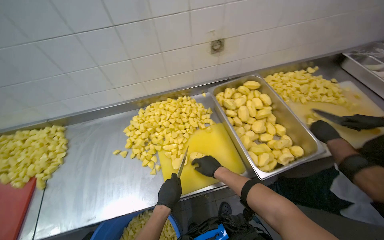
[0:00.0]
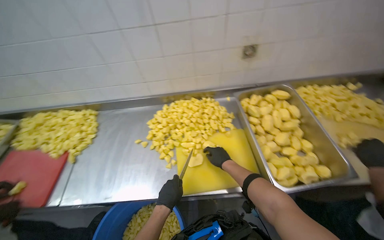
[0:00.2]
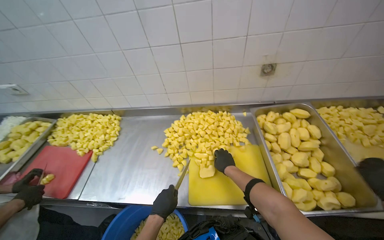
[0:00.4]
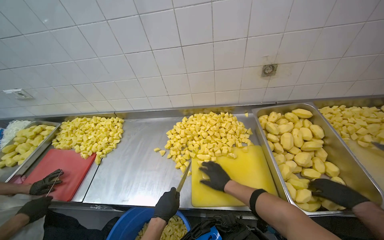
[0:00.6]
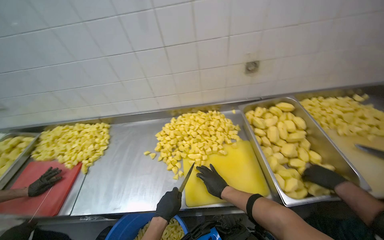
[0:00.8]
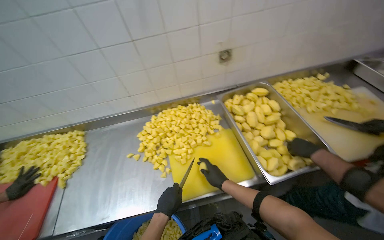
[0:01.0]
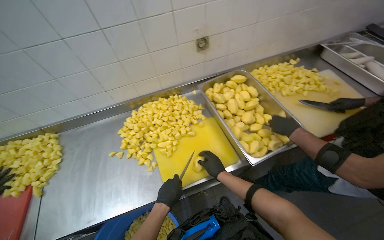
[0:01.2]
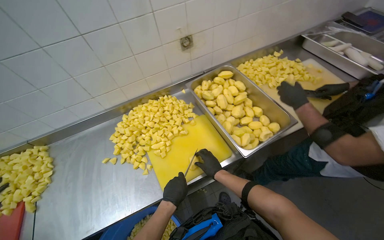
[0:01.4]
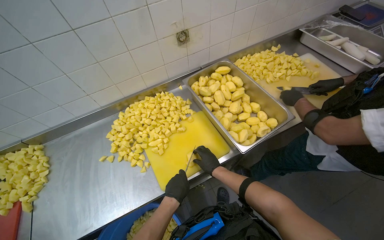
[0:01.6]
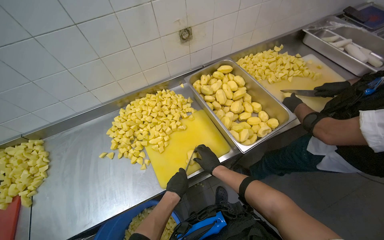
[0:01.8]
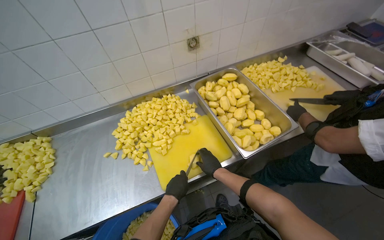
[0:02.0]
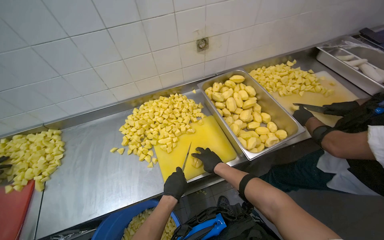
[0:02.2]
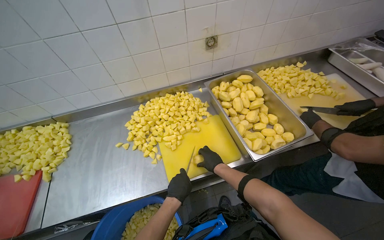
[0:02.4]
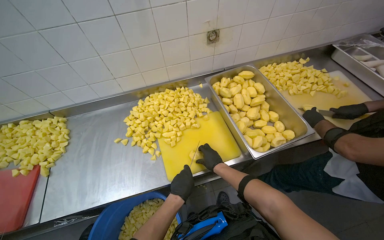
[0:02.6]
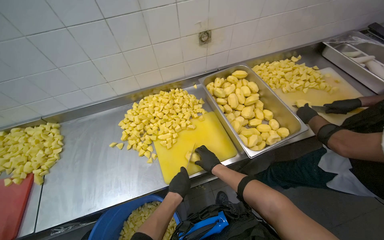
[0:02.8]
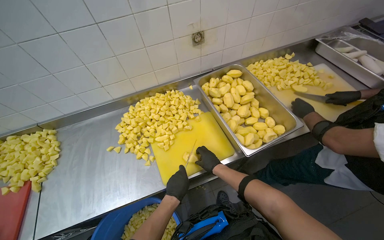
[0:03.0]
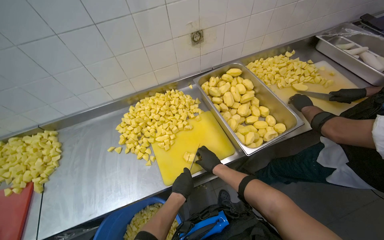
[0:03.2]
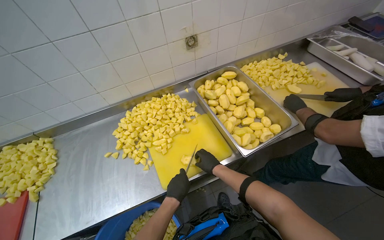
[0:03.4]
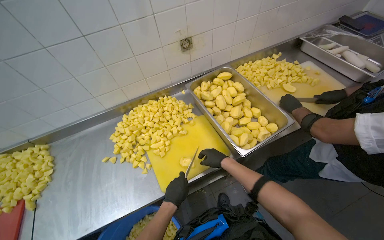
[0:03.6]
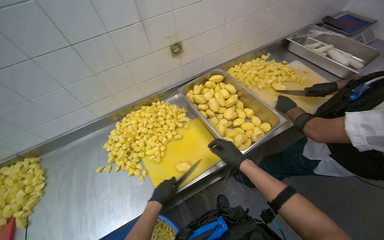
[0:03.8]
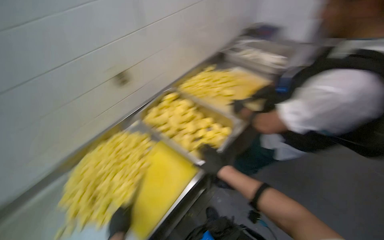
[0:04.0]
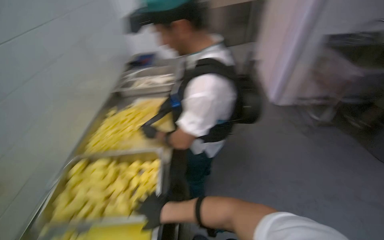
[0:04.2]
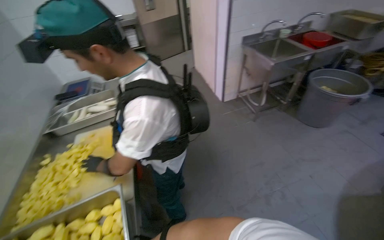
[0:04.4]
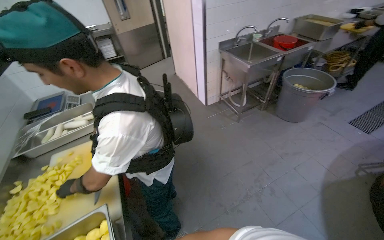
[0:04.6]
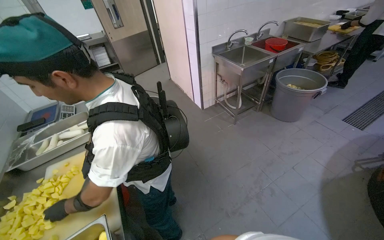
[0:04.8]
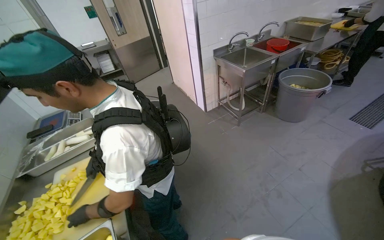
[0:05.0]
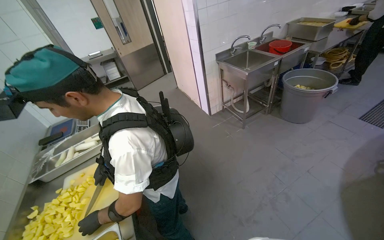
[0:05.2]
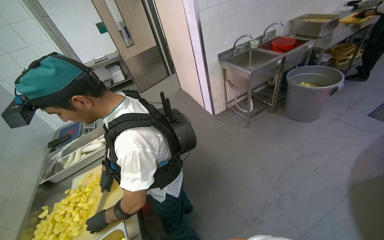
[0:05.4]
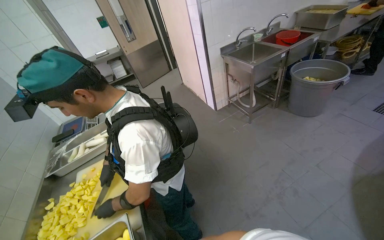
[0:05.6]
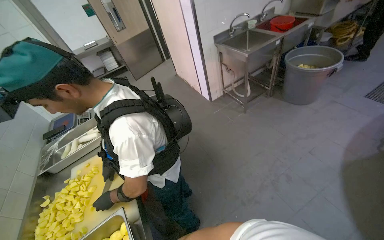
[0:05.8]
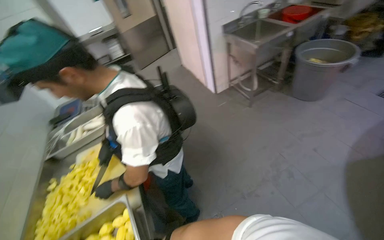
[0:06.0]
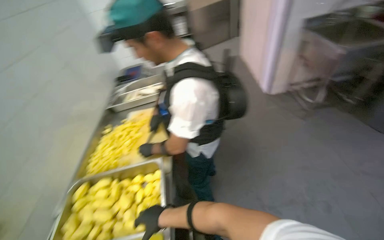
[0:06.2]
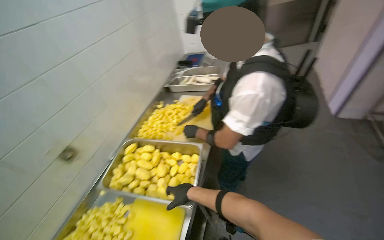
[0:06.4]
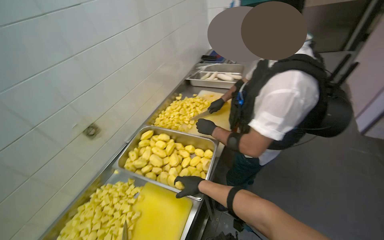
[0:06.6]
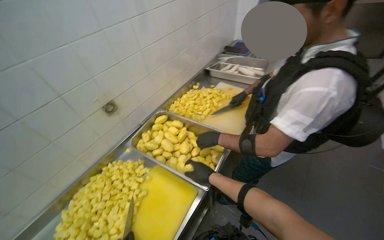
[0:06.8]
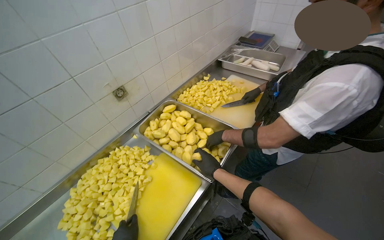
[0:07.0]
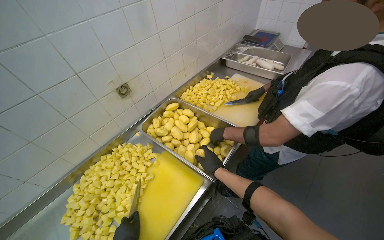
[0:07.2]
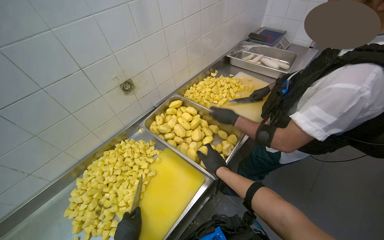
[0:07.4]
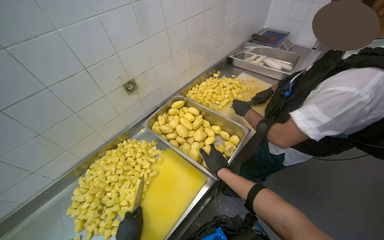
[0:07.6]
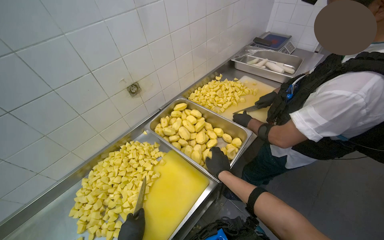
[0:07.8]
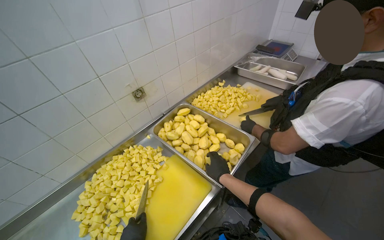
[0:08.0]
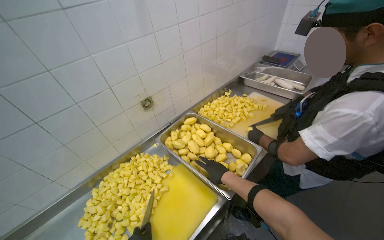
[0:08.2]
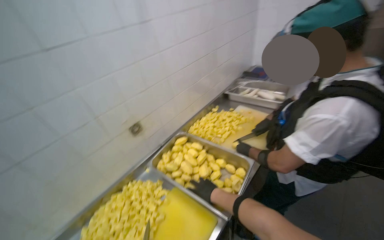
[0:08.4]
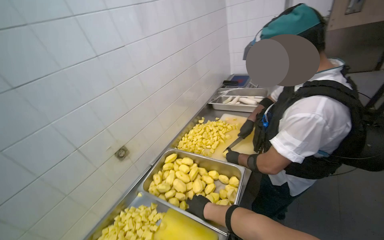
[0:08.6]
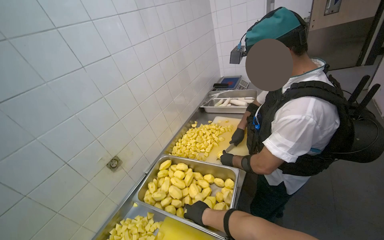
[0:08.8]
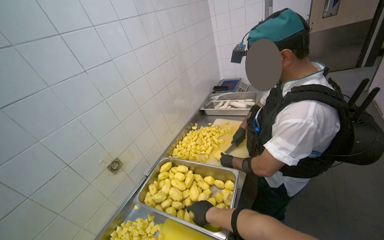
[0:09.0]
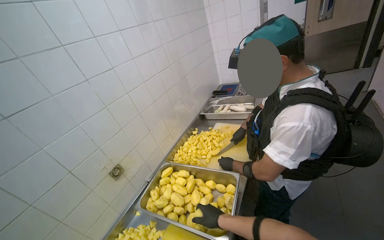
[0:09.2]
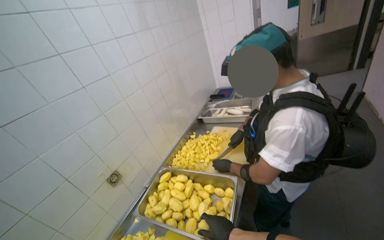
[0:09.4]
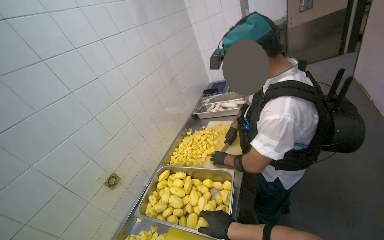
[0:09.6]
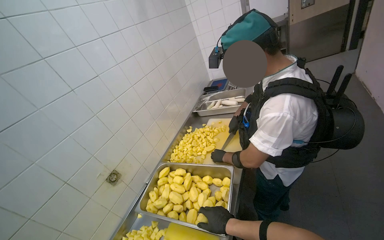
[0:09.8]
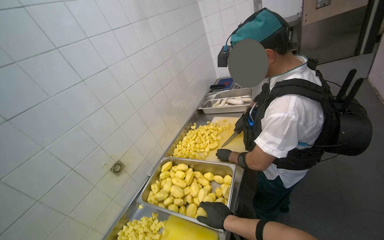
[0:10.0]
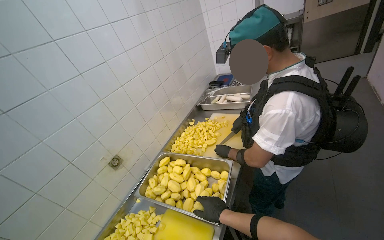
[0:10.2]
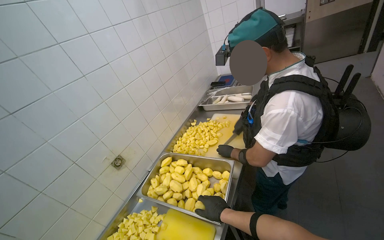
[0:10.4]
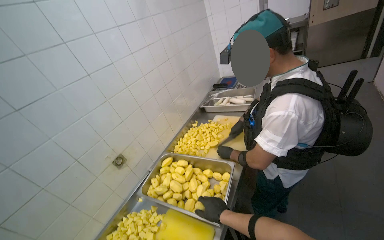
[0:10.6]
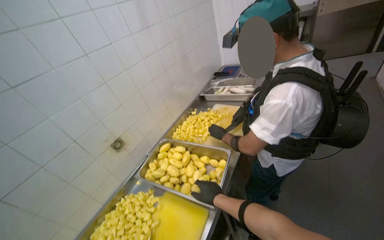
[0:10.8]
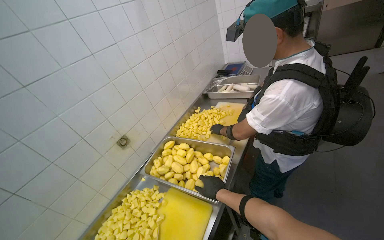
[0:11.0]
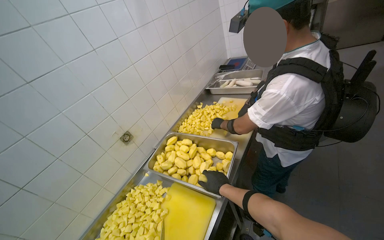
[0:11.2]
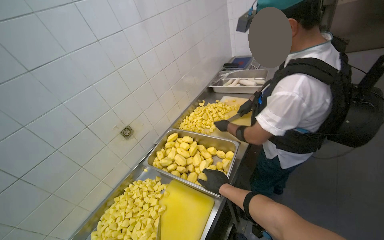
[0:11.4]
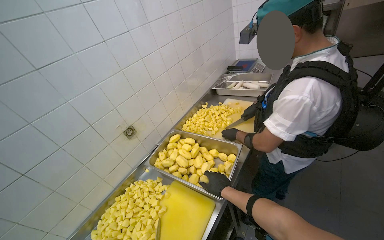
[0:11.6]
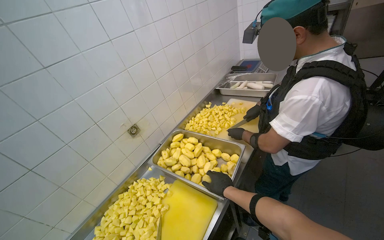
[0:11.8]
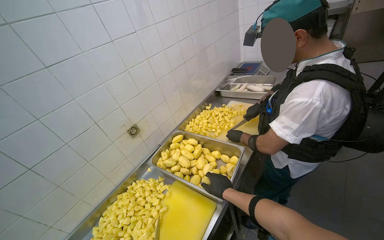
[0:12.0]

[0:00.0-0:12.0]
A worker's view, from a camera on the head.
Job: preparing food.
The whole recording: Cutting peeled potatoes into cubes. The worker continues cutting peeled potatoes into cubes on a yellow cutting board.
0:01.6 to 0:03.0: The hands are busy where they are.
0:03.0 to 0:04.4: The head turns to the right by approximately 90 degrees. The view tilts about 20 degrees upward.
0:06.0 to 0:07.6: The head turns to the left by roughly 70 degrees. The view tilts some 15 degrees downward.
0:07.6 to 0:09.0: The view tilts approximately 20 degrees upward.

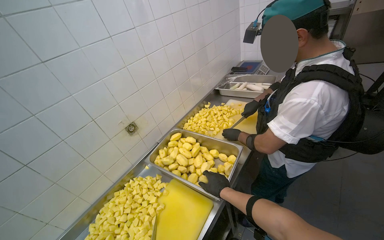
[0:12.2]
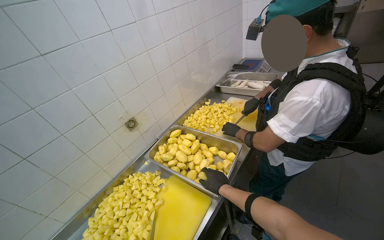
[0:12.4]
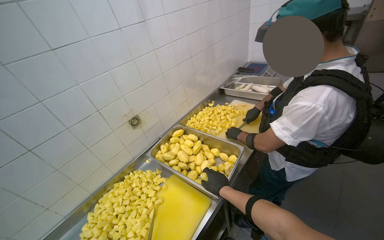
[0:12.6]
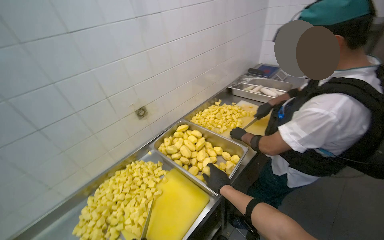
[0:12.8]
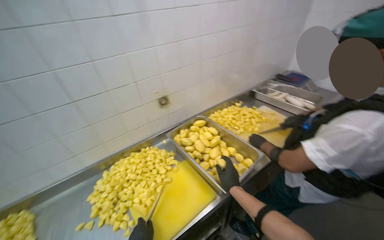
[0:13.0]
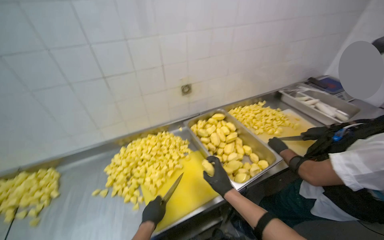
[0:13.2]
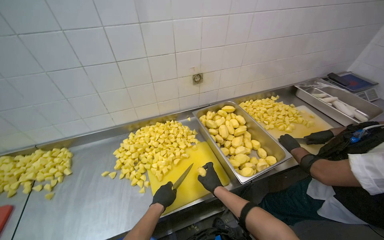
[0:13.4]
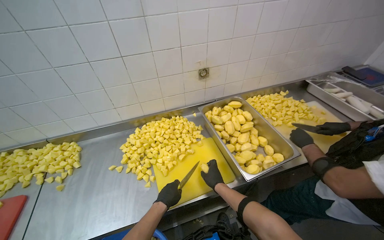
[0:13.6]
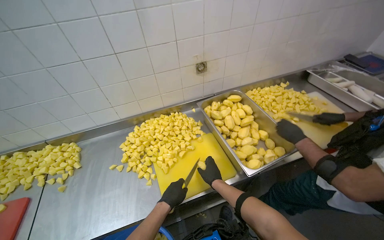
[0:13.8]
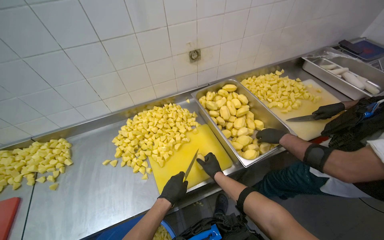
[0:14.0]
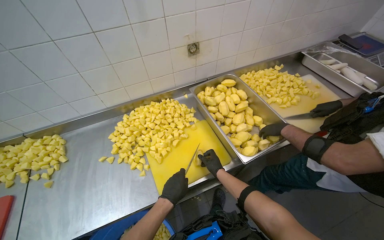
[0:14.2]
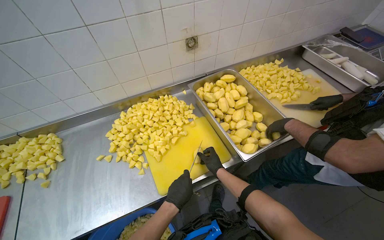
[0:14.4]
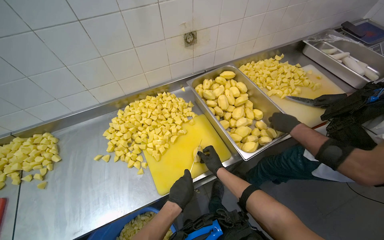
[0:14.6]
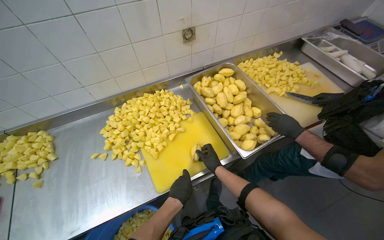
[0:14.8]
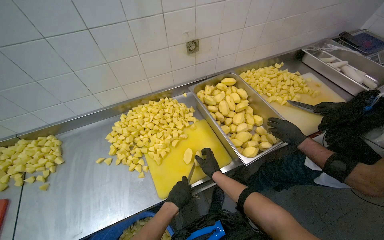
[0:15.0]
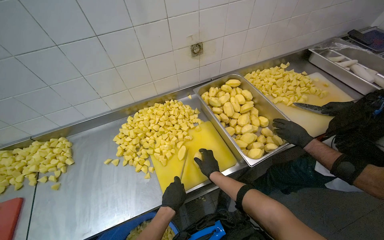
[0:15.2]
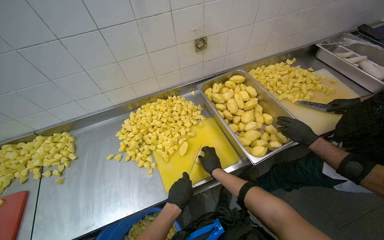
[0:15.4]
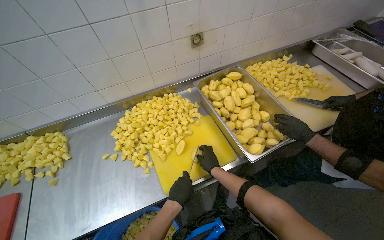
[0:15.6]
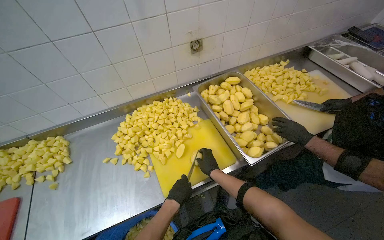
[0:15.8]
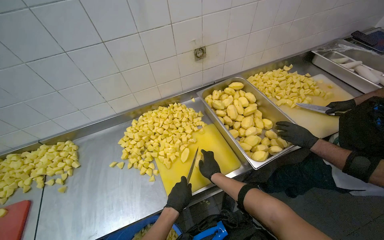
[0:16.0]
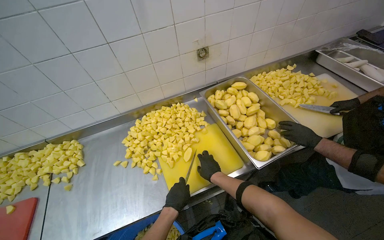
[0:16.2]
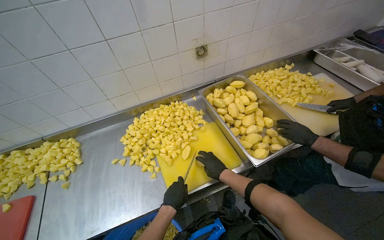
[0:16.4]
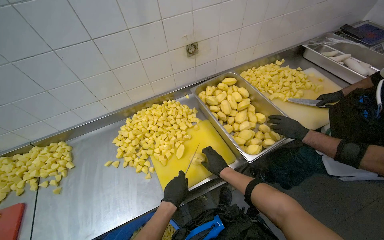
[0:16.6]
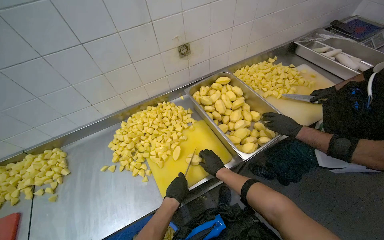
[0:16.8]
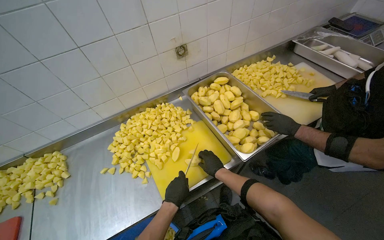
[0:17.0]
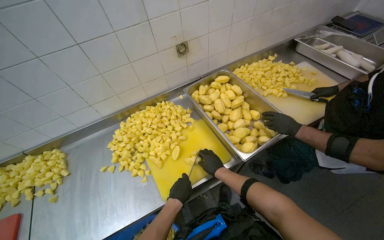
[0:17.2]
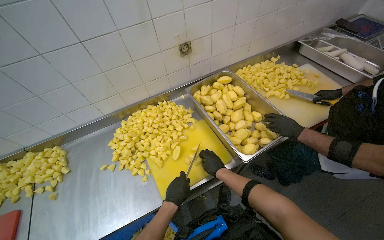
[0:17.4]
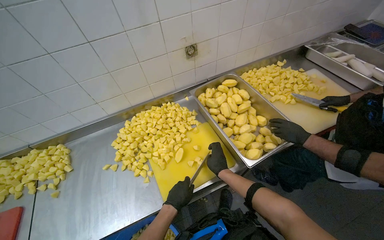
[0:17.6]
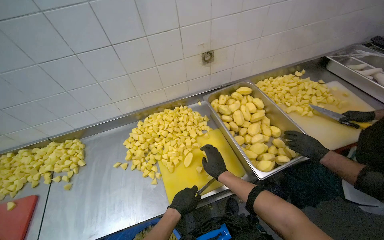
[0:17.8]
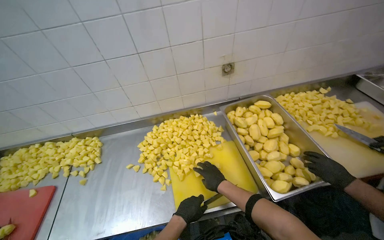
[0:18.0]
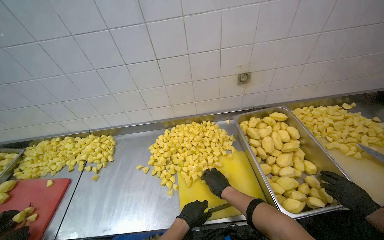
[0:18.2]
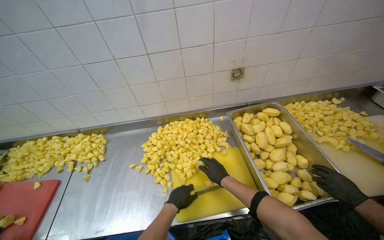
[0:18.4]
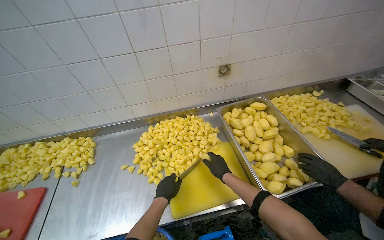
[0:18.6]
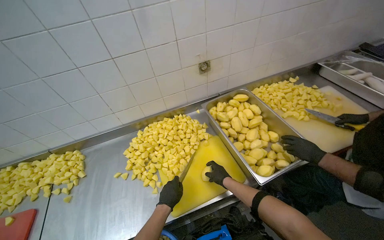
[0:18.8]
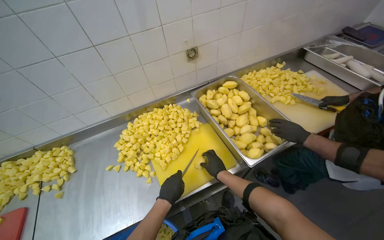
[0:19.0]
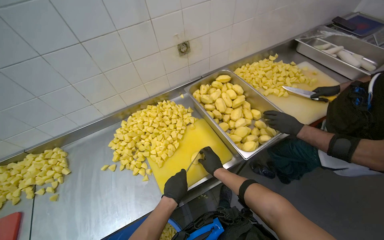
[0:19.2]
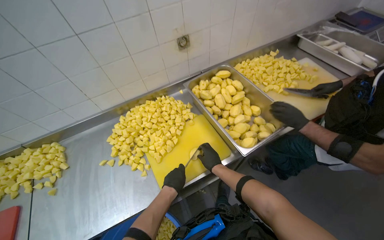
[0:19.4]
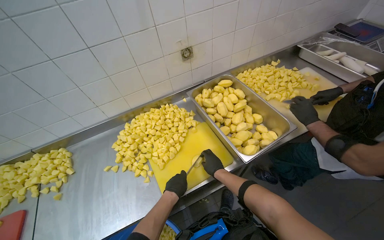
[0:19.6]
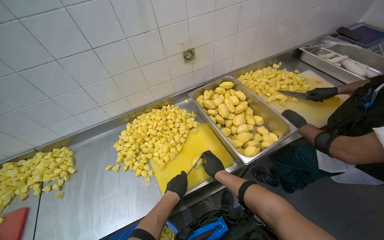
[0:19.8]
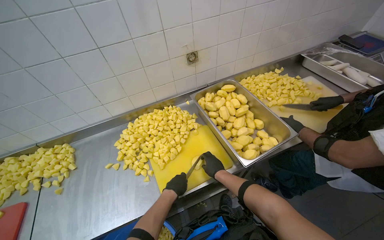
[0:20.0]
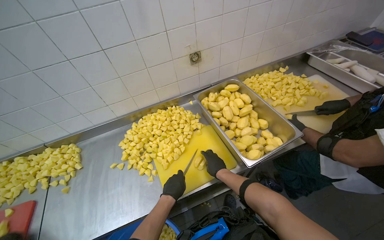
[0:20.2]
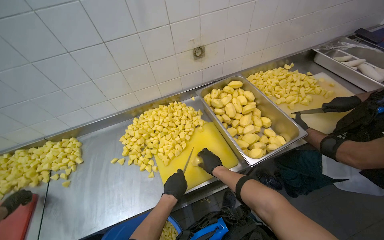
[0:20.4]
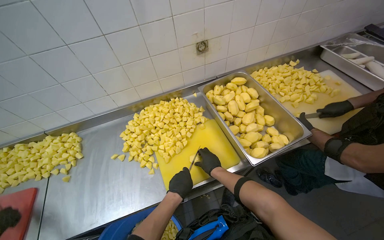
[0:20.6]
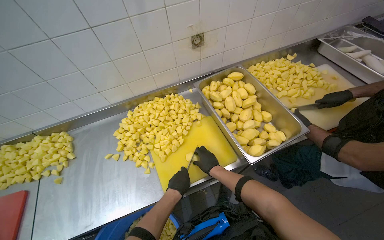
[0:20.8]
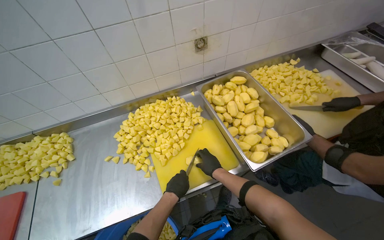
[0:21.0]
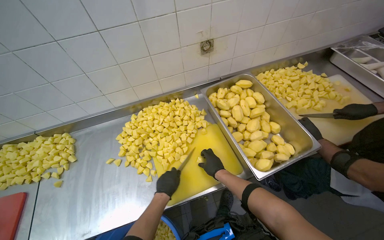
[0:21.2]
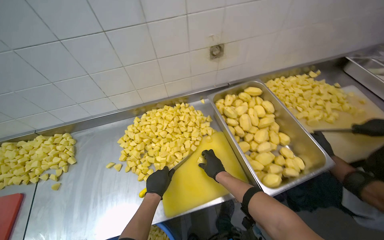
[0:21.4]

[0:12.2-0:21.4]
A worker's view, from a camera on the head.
Job: preparing food.
The whole recording: Cutting peeled potatoes into cubes. The worker continues cutting peeled potatoes into cubes on a yellow cutting board.
0:12.2 to 0:13.8: The head rotates some 35 degrees to the left. The wearer looks roughly 15 degrees further downward.
0:15.2 to 0:16.8: The hands stay close to where they were, moving slightly.
0:16.8 to 0:18.4: The head turns to the left by some 20 degrees.
0:18.4 to 0:19.8: The head rotates roughly 15 degrees to the right.
0:19.8 to 0:21.4: The left hand heads to the left, covering about 10 cm.
